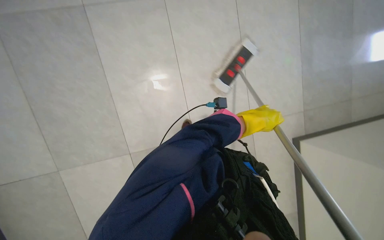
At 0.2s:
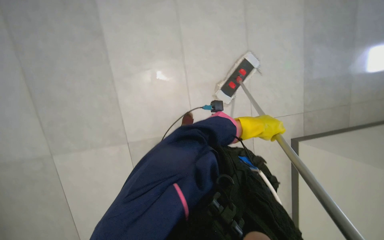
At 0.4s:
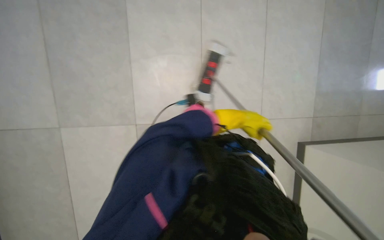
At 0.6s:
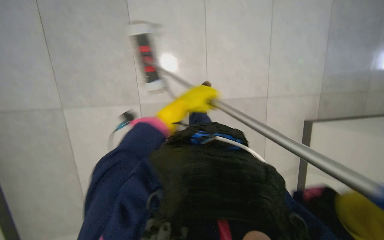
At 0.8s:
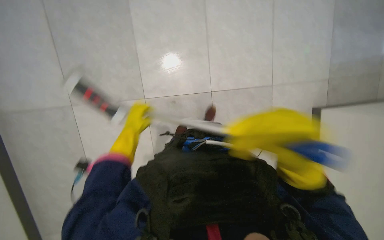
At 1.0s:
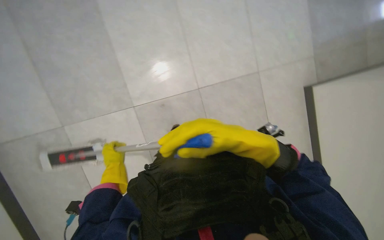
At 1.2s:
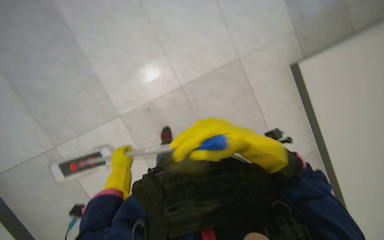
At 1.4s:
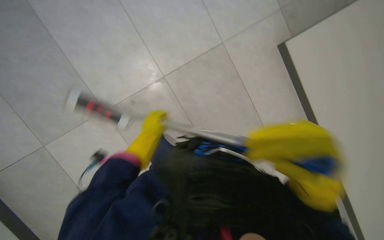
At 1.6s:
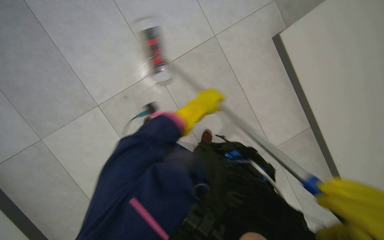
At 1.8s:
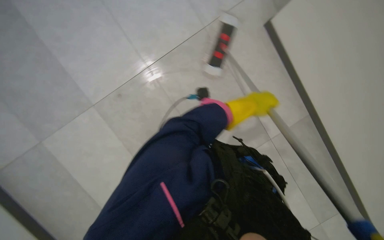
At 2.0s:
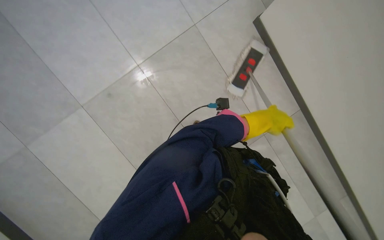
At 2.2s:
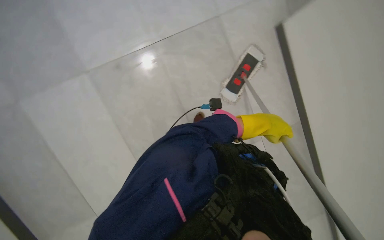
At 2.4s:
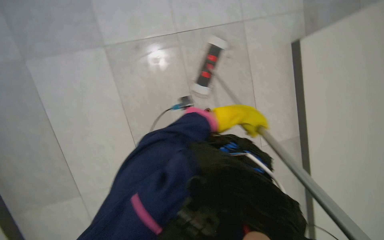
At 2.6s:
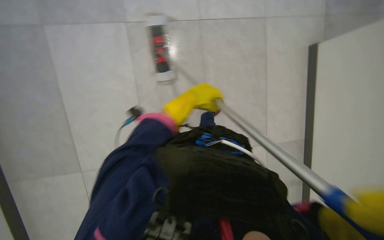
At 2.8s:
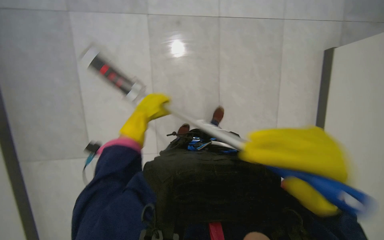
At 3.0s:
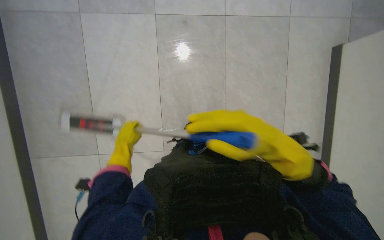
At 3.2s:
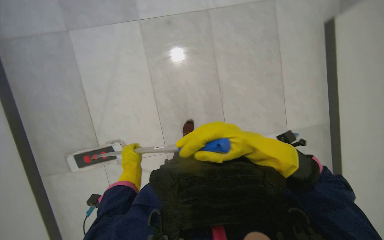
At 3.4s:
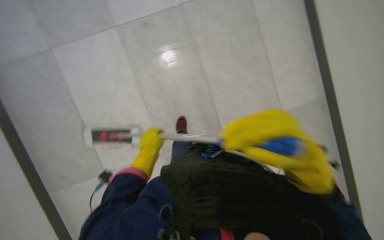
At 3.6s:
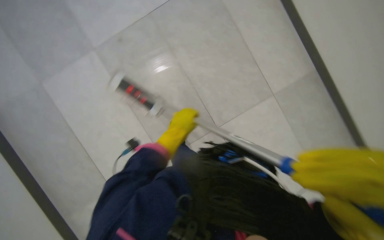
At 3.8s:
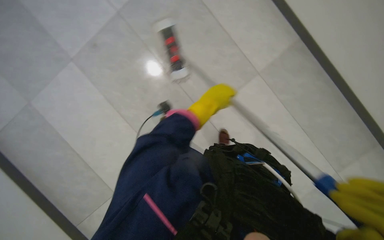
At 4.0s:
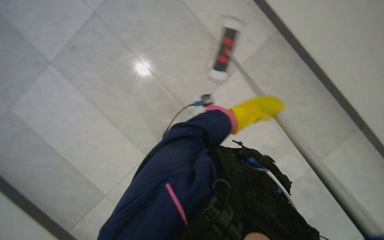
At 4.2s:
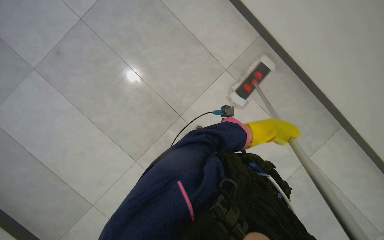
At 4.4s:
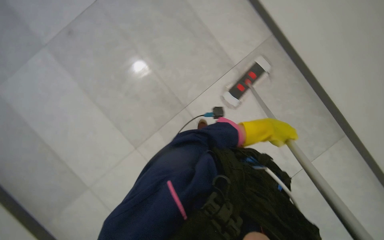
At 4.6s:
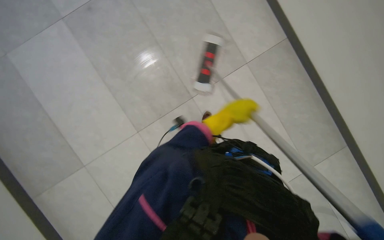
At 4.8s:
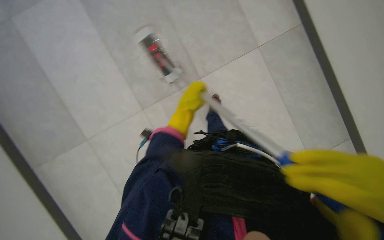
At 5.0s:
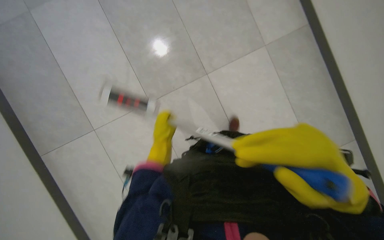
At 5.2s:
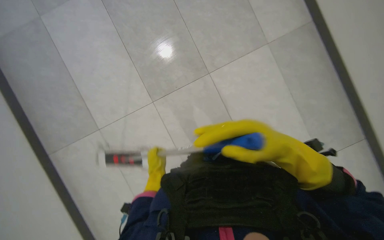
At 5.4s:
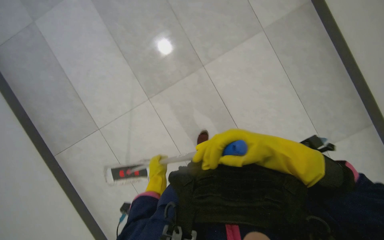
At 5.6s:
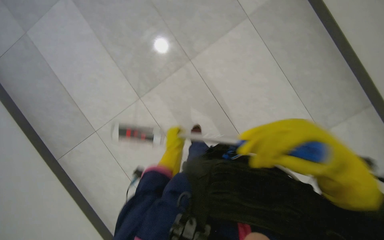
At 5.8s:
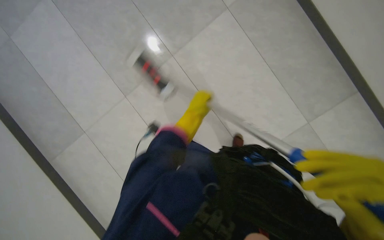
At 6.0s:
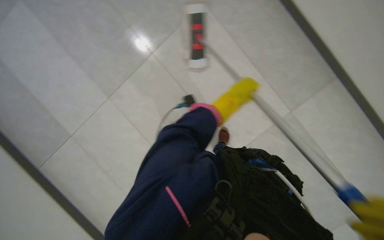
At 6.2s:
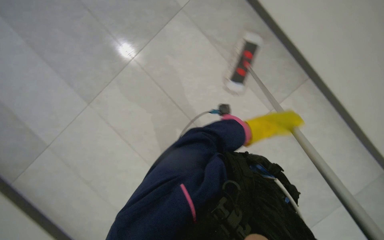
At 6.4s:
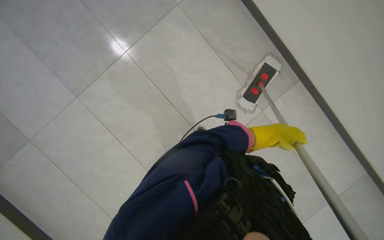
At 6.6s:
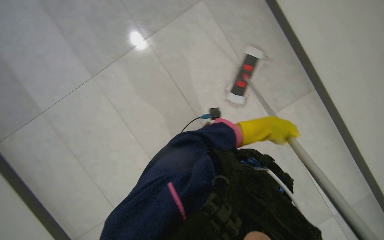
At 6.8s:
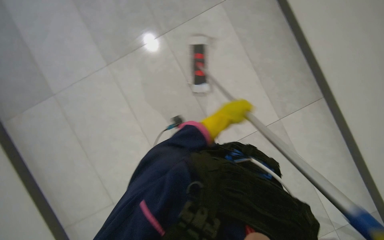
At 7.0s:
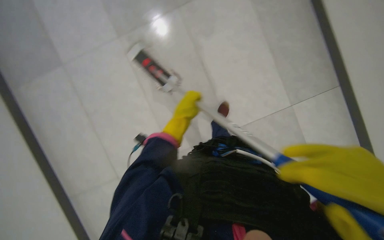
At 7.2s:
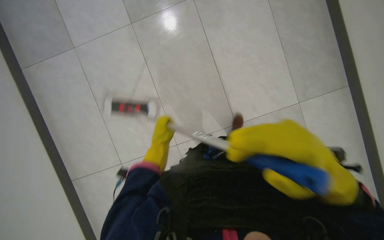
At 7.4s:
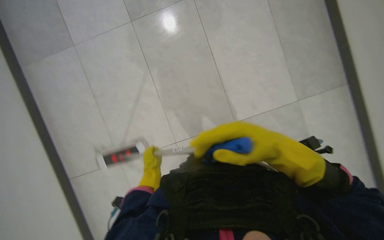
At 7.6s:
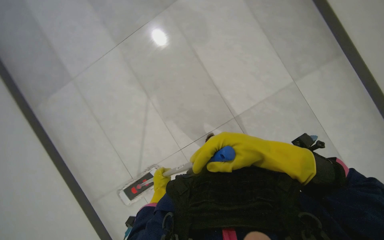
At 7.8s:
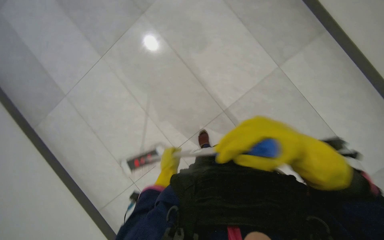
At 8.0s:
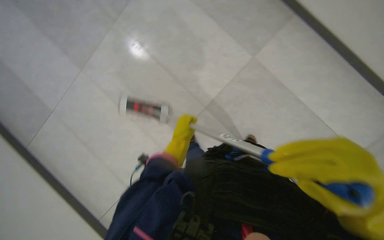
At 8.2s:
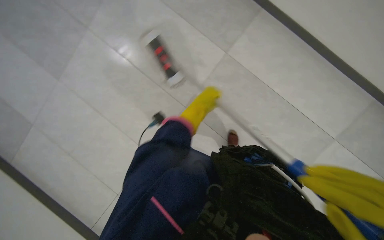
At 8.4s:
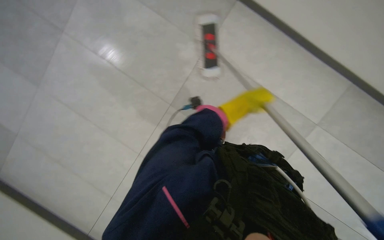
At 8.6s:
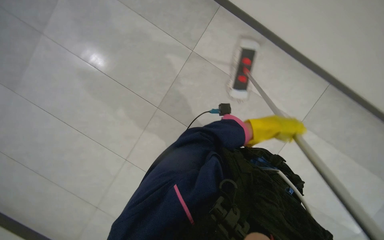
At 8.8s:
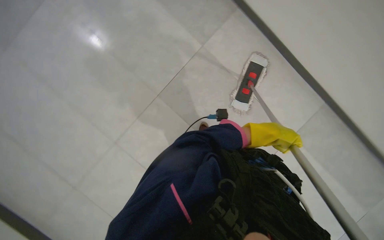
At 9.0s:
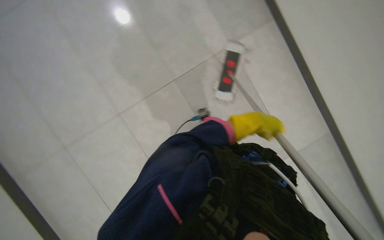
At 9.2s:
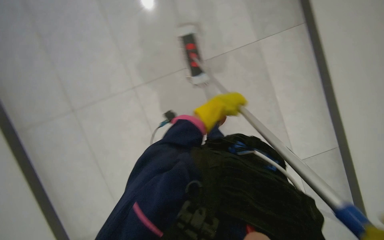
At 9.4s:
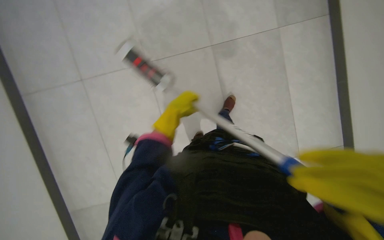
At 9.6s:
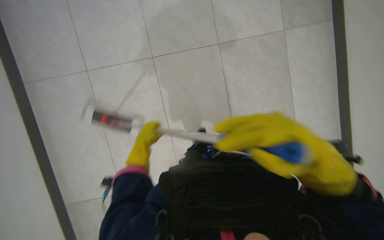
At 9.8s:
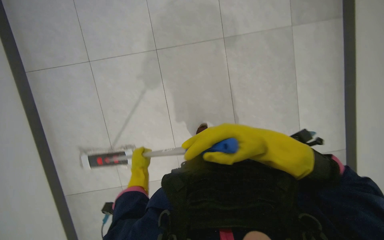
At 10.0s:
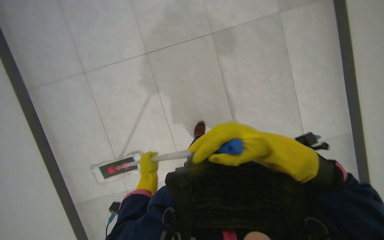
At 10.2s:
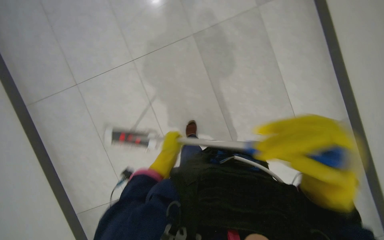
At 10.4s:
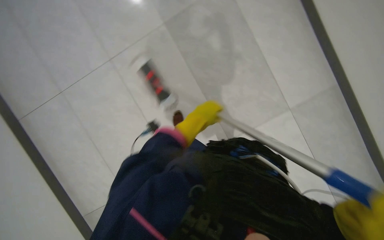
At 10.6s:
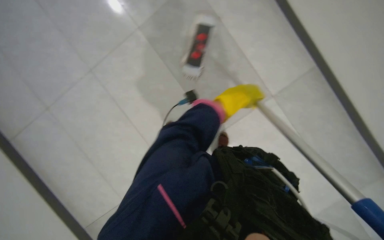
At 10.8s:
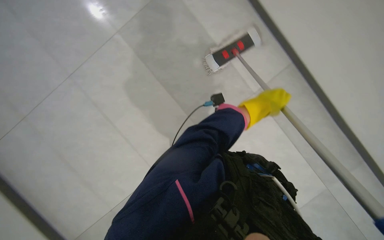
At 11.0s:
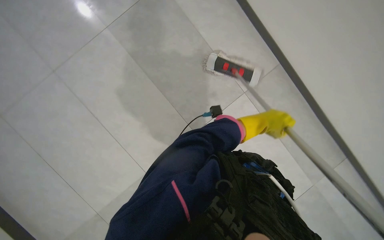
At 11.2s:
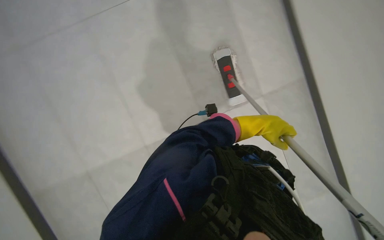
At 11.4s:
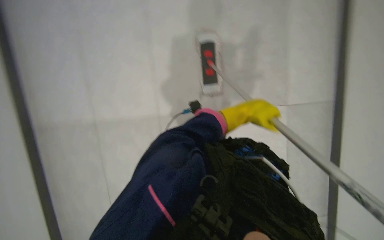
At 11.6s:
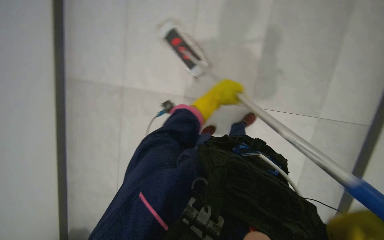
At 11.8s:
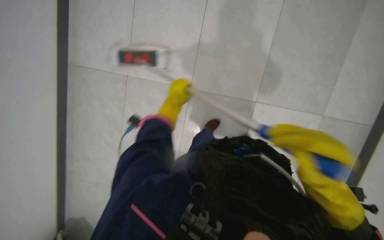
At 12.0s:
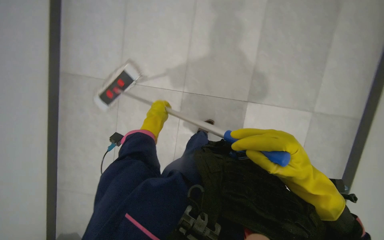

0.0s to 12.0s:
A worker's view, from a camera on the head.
Job: mopping floor.
The whole recording: Mopping floor. The worker mops the floor under the sinks with a flat mop.
0.0s to 1.6s: The left hand goes to the left and returns, some 60 cm each way.
1.6s to 3.0s: The left hand moves down the picture, roughly 20 cm.
3.0s to 4.4s: The left hand goes about 35 cm to the right and up the picture.
4.4s to 6.0s: The left hand moves farther from the camera, roughly 20 cm, and goes to the left and returns, some 40 cm each way.
7.6s to 9.0s: The left hand goes approximately 50 cm to the right and up the picture.
9.0s to 10.4s: The scene rotates counterclockwise by approximately 30 degrees.
10.4s to 12.0s: The wearer's head swings about 25 degrees to the right. The left hand heads farther from the camera, covering roughly 20 cm, and goes to the right and returns, about 5 cm each way.

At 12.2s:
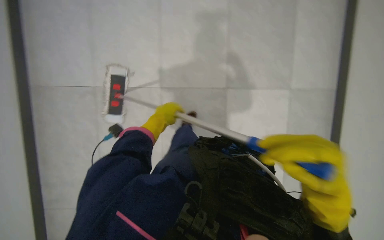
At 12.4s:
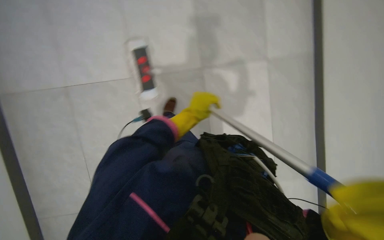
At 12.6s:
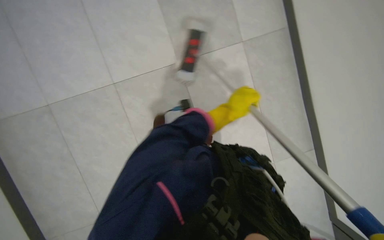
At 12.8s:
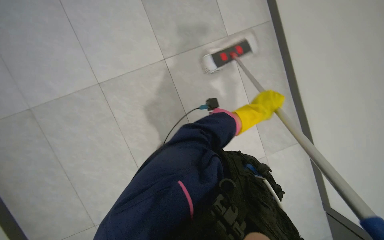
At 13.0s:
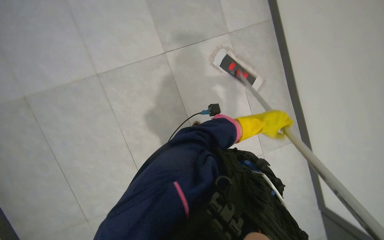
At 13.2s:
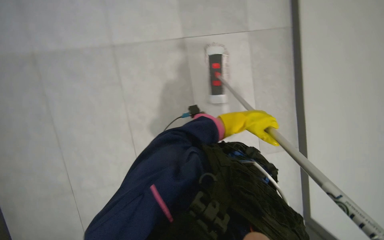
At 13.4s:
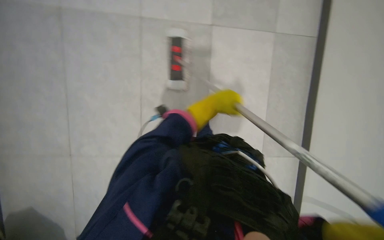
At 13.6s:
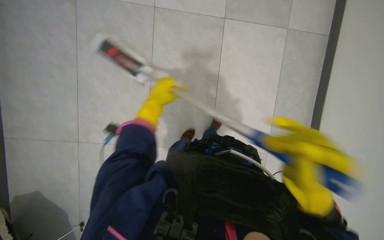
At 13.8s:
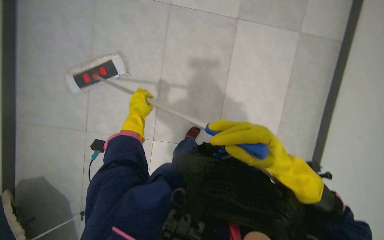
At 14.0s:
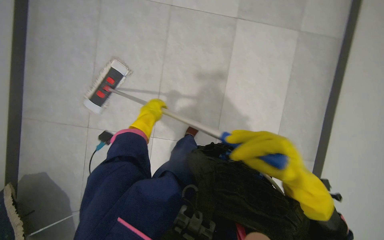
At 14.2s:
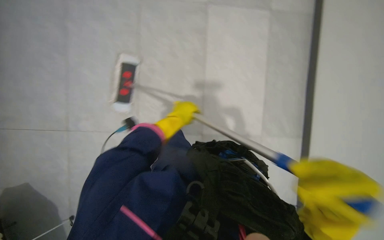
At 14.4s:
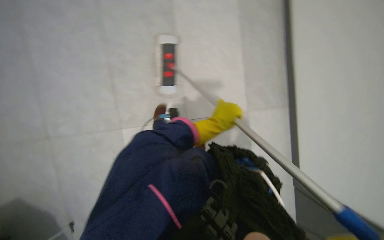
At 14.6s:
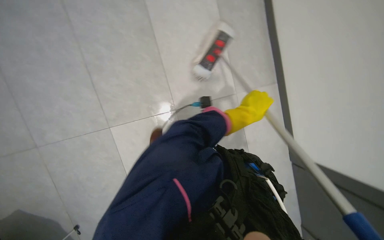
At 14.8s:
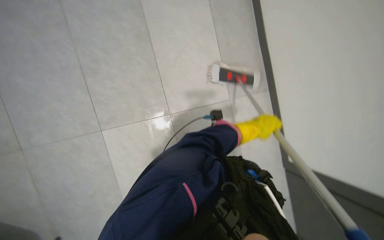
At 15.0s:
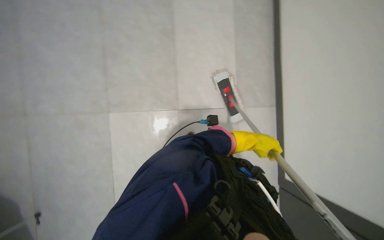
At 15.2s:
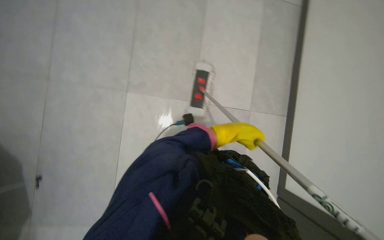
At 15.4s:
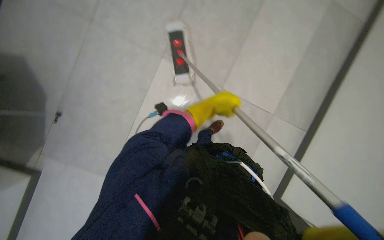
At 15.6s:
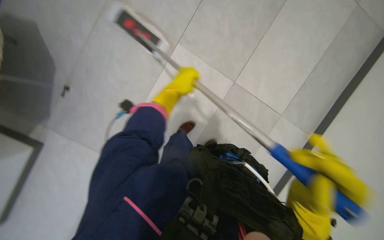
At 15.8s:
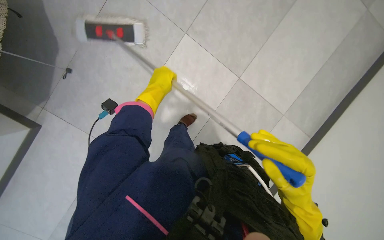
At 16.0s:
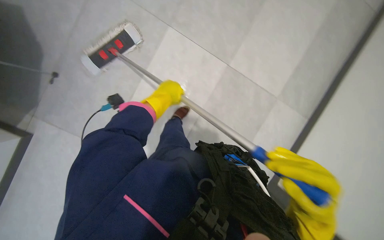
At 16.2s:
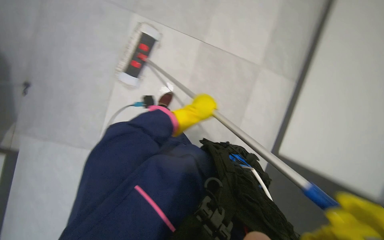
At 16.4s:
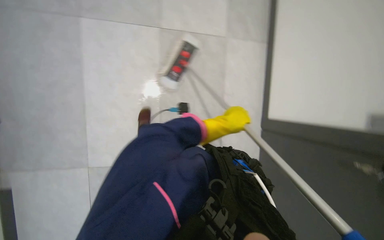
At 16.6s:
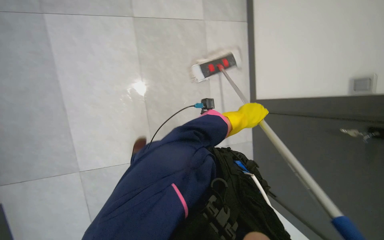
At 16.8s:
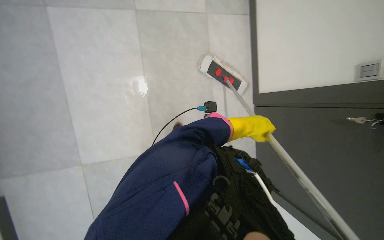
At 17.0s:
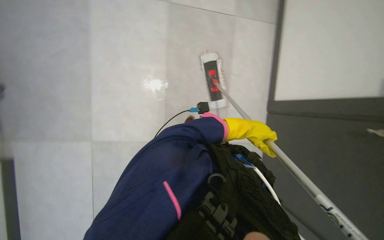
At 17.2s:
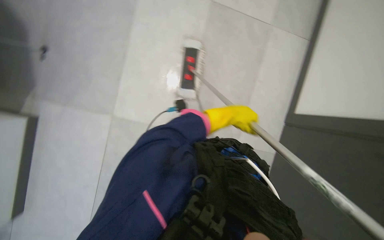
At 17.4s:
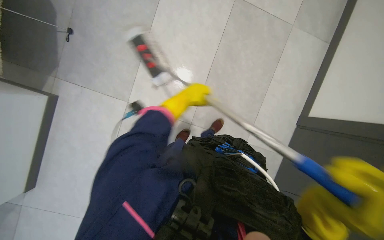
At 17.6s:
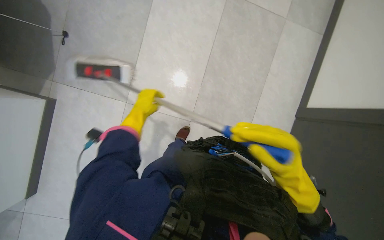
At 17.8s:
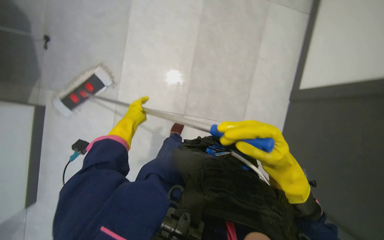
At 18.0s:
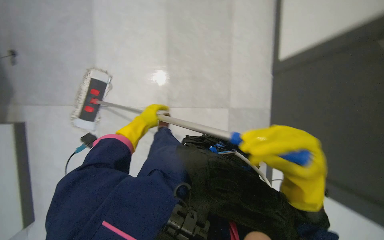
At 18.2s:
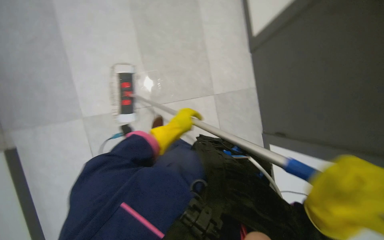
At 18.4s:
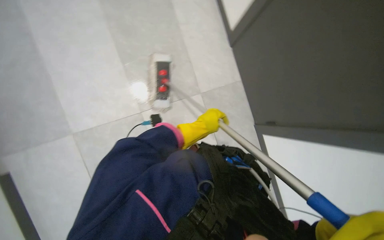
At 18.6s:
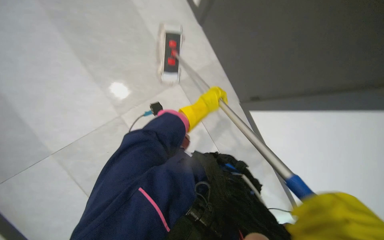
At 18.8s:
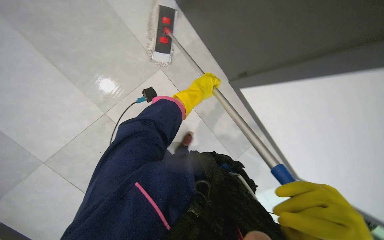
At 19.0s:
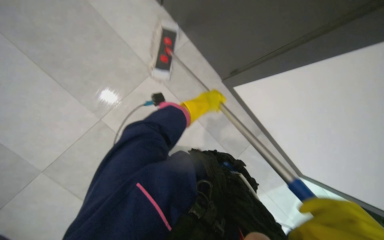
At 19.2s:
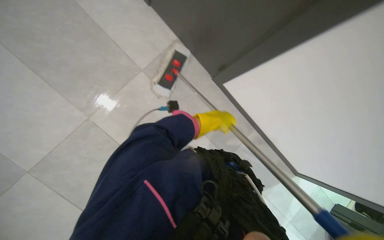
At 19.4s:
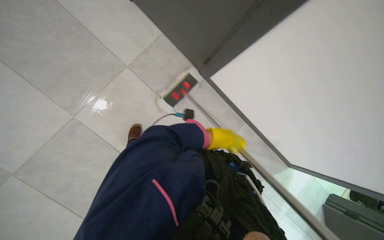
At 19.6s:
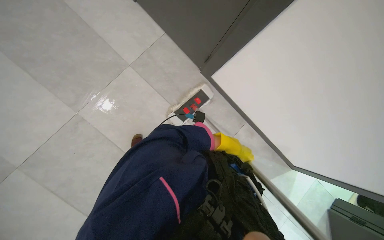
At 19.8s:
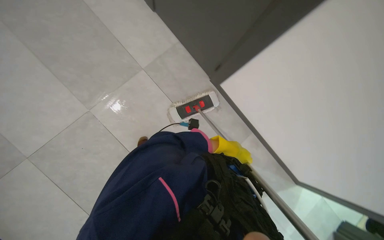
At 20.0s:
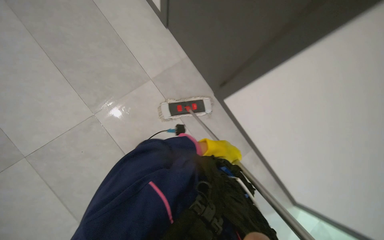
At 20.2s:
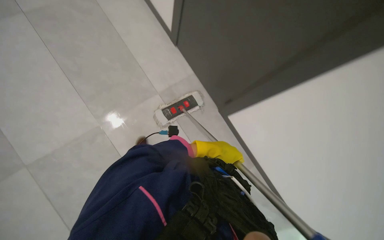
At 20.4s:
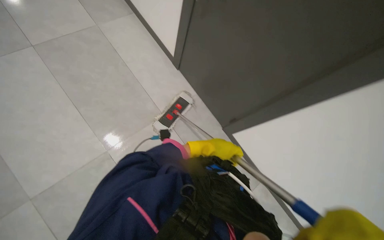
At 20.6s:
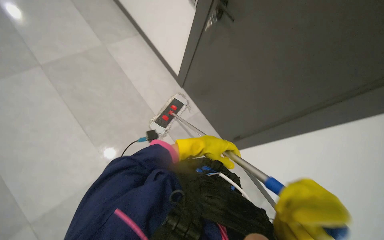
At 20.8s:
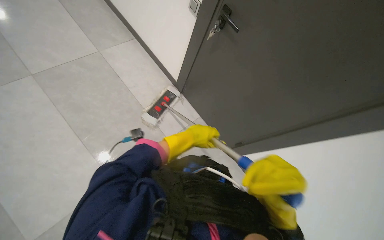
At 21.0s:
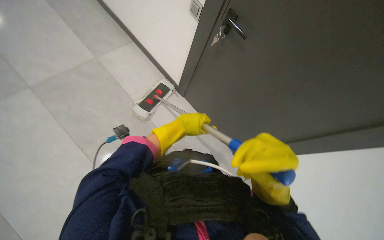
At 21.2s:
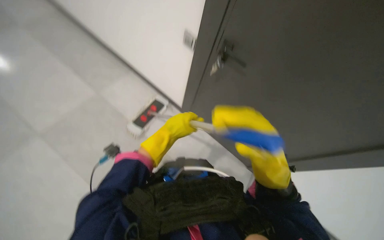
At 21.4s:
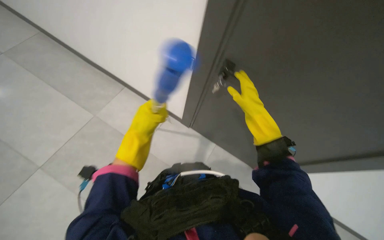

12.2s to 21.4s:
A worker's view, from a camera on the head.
Job: mopping floor.
The whole recording: Mopping floor. The worker mops the floor under the sinks with a flat mop.
12.2s to 13.8s: The left hand goes to the right and returns, about 35 cm each way.
